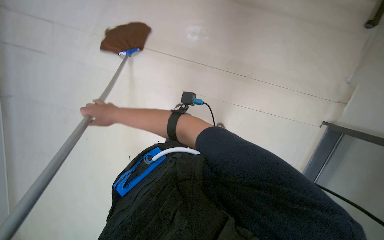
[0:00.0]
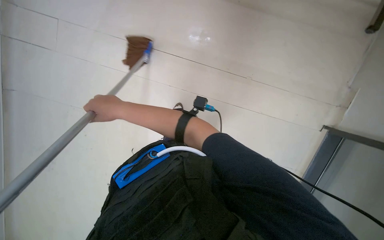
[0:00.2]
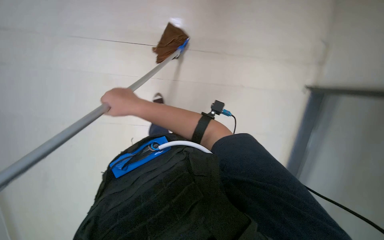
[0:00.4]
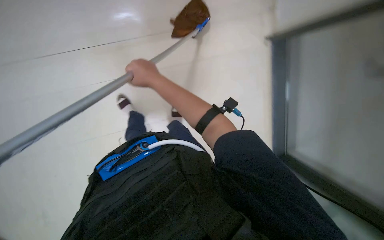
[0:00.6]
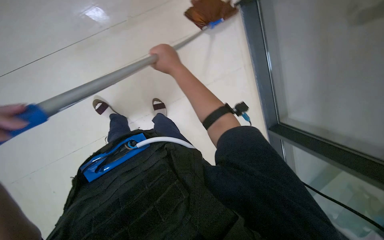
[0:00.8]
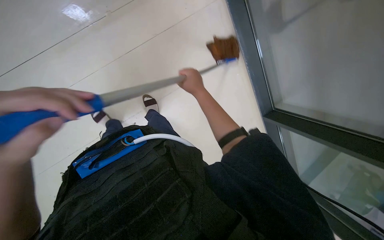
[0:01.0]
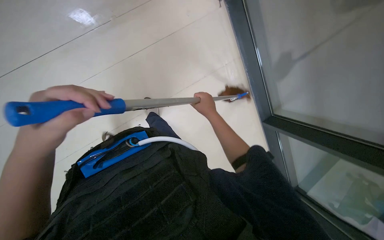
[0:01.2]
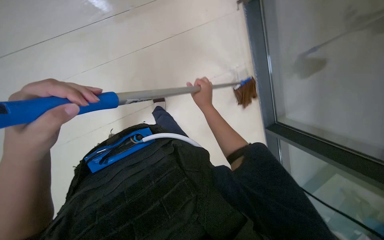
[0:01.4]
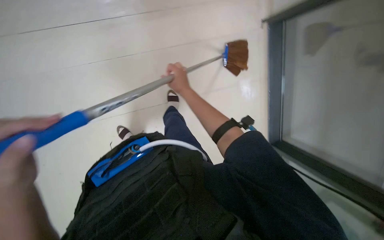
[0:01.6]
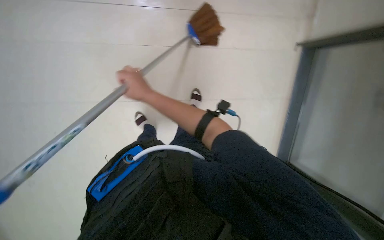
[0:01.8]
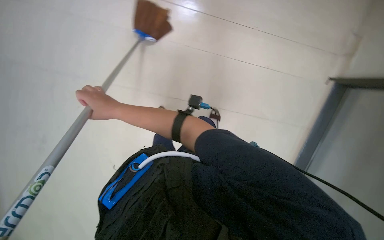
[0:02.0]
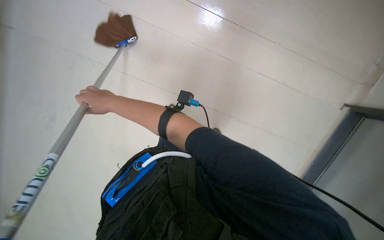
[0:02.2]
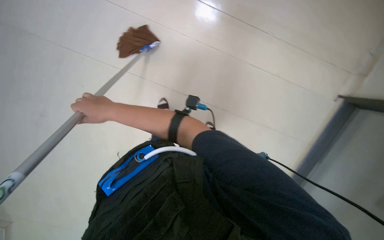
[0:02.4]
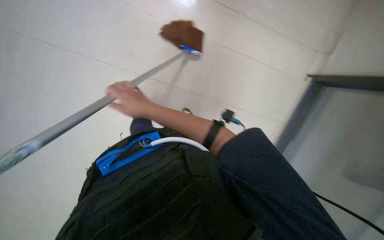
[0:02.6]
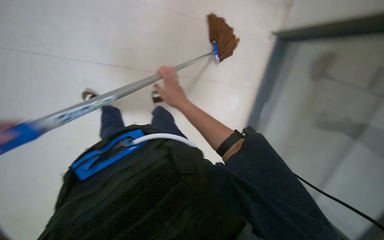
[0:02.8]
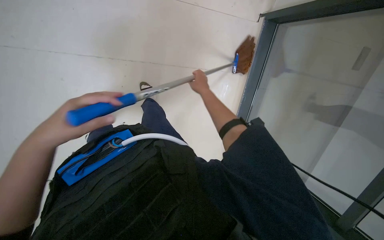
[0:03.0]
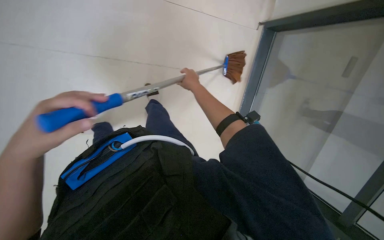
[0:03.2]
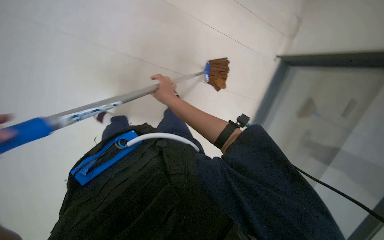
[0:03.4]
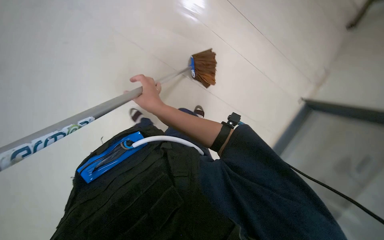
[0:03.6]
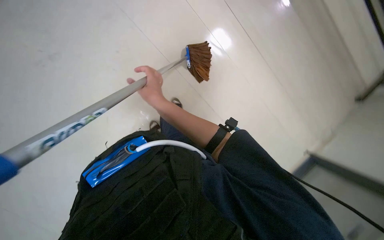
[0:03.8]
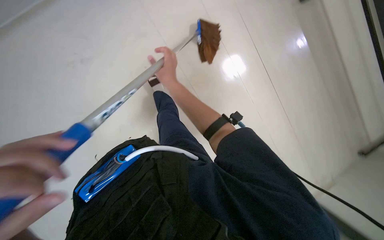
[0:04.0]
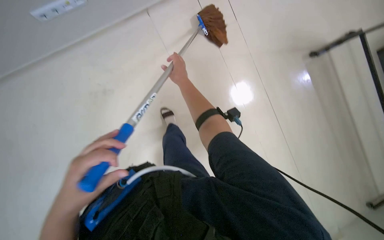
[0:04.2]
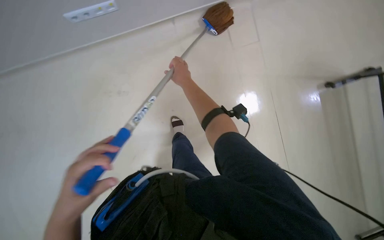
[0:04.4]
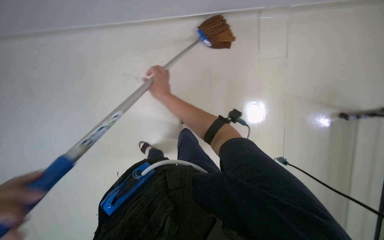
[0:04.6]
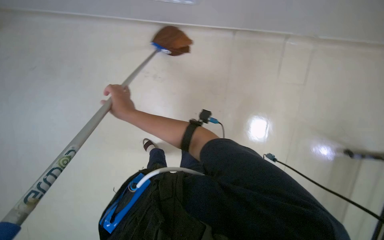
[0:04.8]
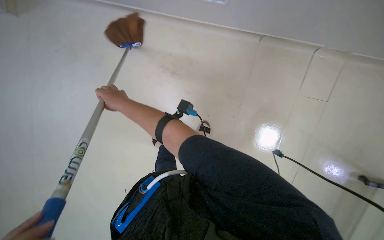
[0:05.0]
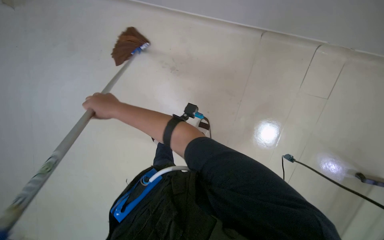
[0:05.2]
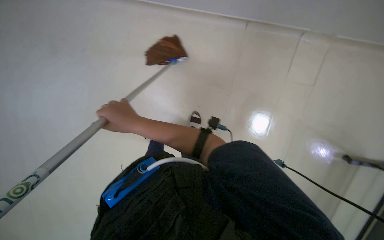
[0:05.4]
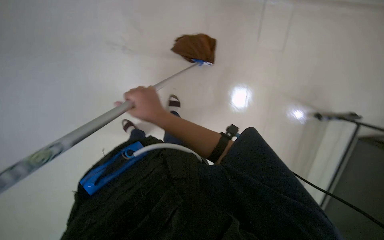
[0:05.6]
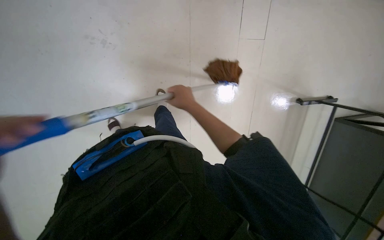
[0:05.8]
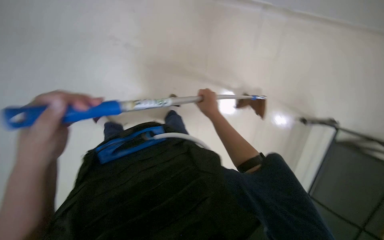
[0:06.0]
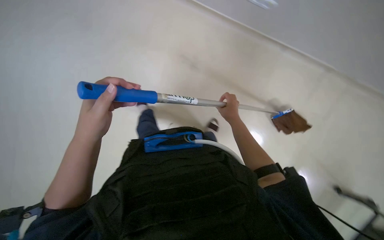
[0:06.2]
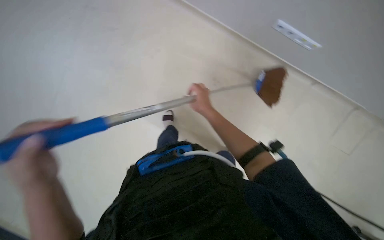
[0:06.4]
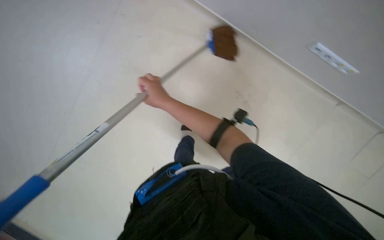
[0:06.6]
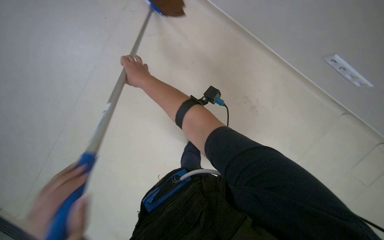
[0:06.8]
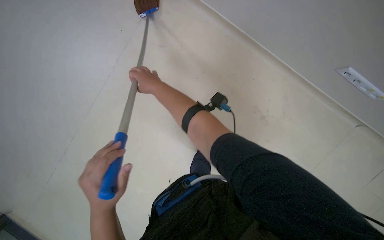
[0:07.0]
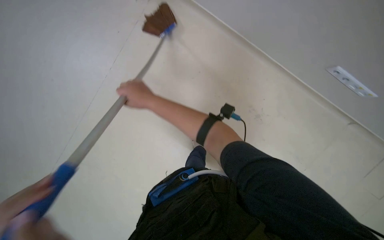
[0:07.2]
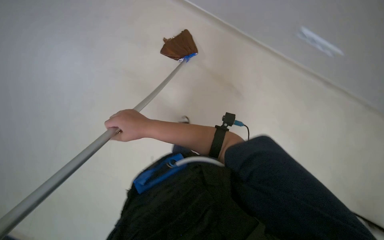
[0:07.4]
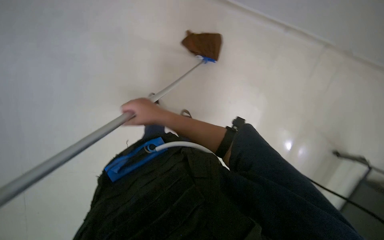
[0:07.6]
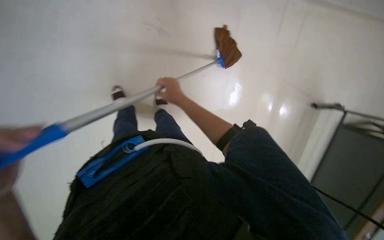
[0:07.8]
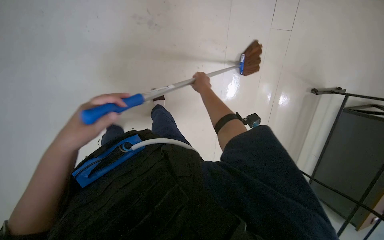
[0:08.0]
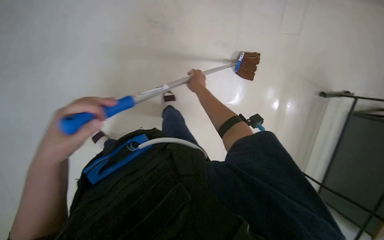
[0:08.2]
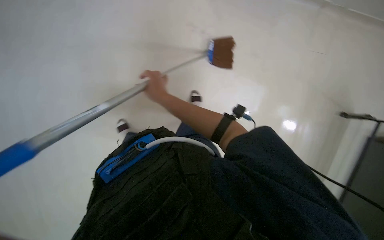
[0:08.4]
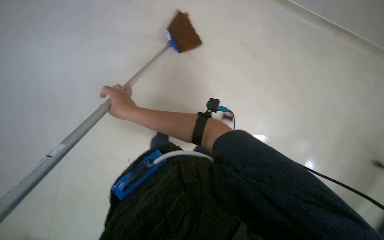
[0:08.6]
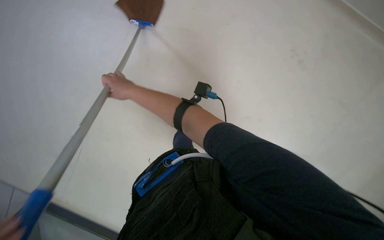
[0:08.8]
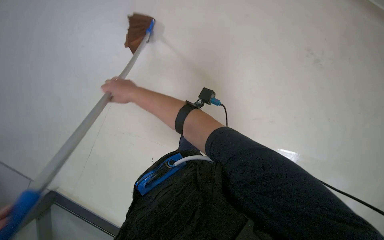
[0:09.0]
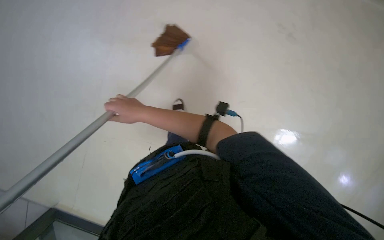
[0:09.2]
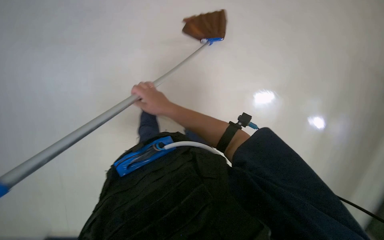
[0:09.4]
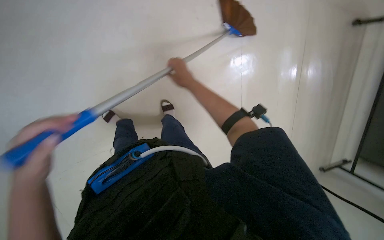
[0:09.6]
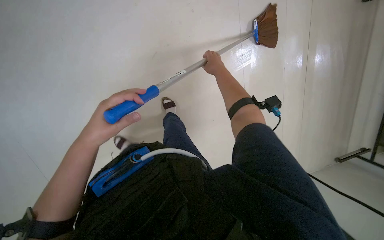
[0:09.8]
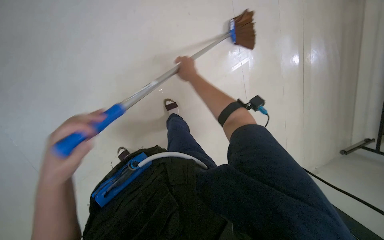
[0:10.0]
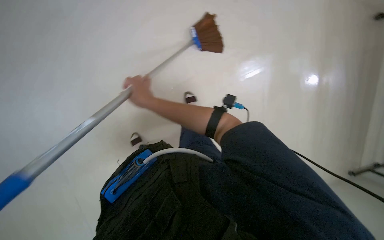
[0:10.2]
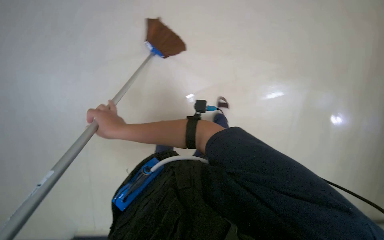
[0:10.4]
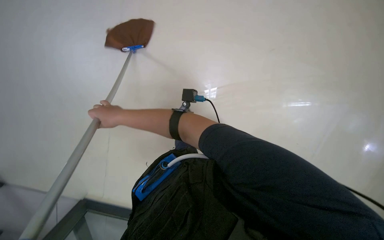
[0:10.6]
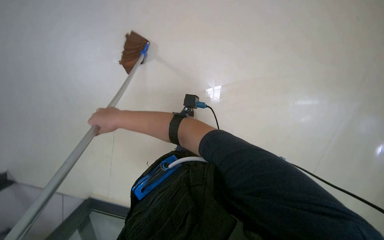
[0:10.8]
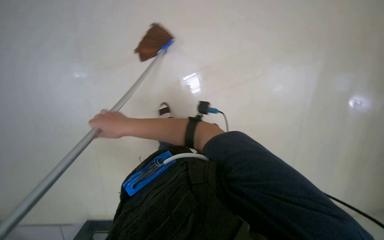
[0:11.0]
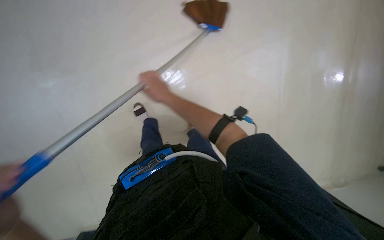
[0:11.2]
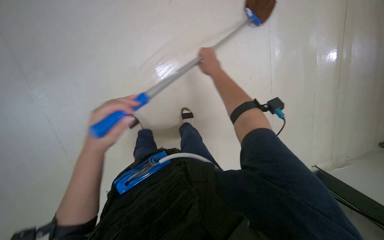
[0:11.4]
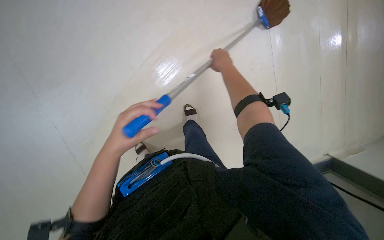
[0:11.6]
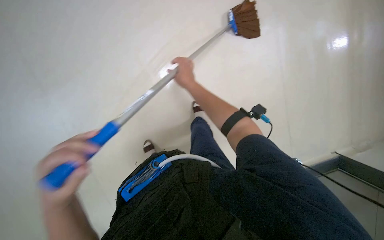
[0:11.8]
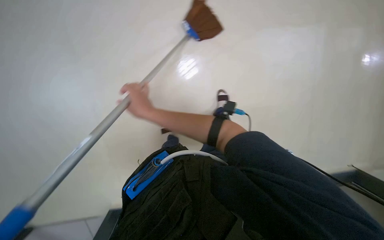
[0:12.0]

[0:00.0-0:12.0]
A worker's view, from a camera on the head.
Job: mopping floor.
The whole recording: Mopping office floor. The worker mops the office floor with a long-handled mop.
0:00.0 to 0:01.6: The right hand travels to the right by about 20 cm.
0:01.6 to 0:03.0: The right hand reaches some 20 cm to the left, then returns.
0:03.0 to 0:04.4: The right hand goes roughly 20 cm to the left and nearer to the camera.
0:04.4 to 0:06.0: The right hand moves down the picture, about 15 cm, and reaches approximately 10 cm to the left, then returns.
0:06.0 to 0:07.6: The right hand heads to the left and nearer to the camera, covering some 20 cm.
0:07.6 to 0:09.0: The right hand is displaced up the picture and to the left by approximately 15 cm.

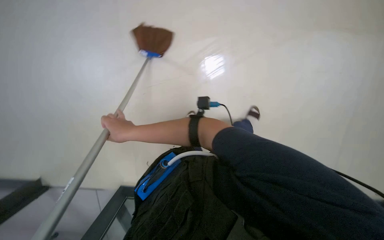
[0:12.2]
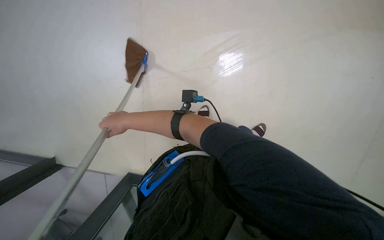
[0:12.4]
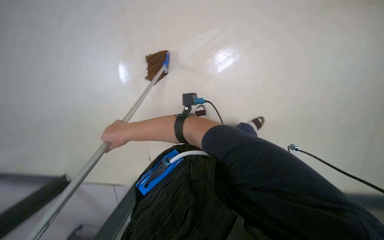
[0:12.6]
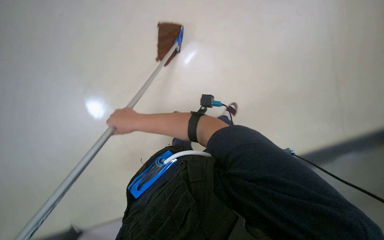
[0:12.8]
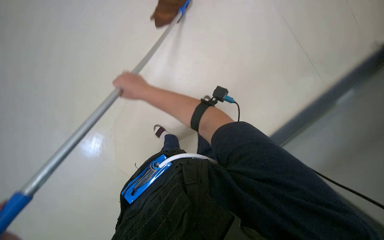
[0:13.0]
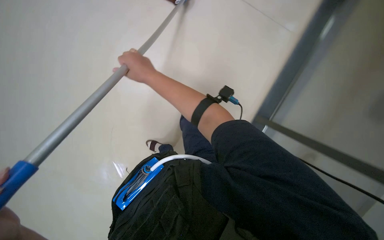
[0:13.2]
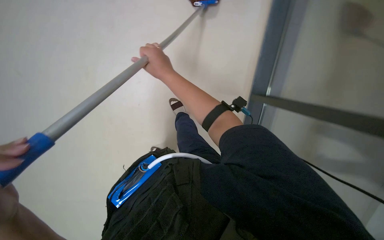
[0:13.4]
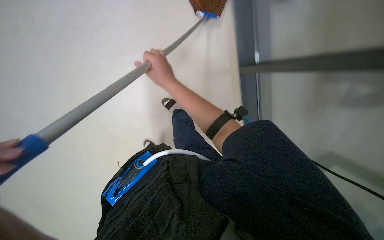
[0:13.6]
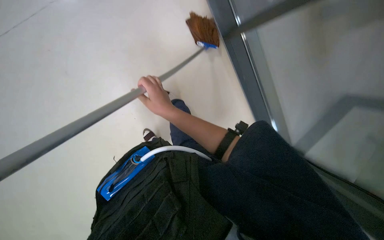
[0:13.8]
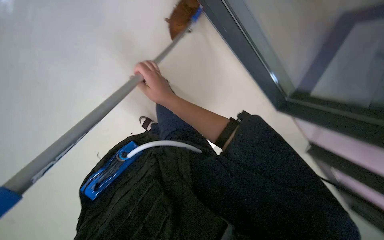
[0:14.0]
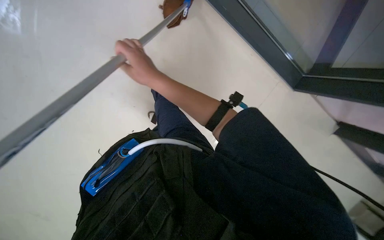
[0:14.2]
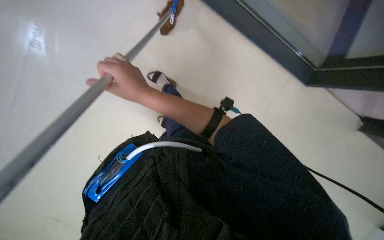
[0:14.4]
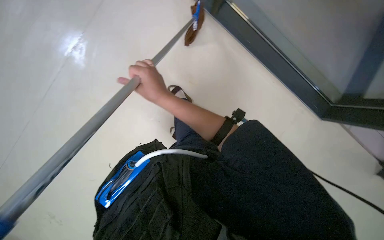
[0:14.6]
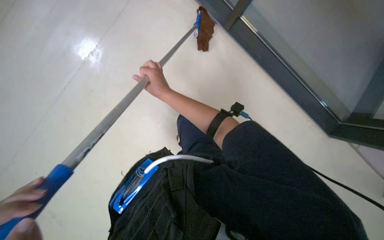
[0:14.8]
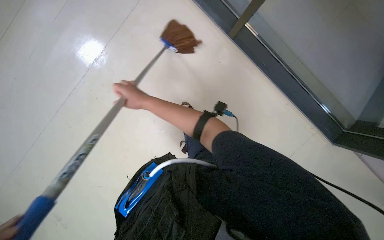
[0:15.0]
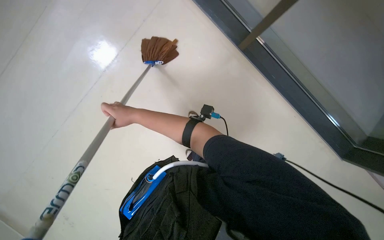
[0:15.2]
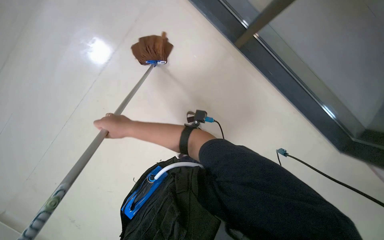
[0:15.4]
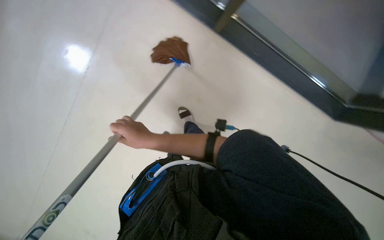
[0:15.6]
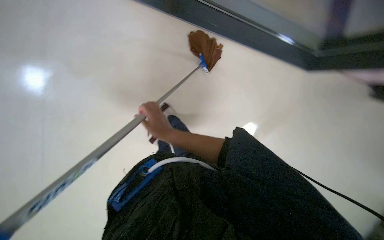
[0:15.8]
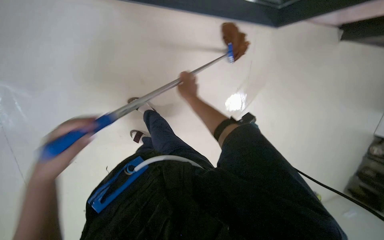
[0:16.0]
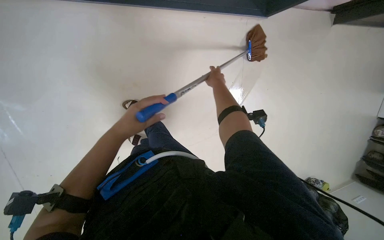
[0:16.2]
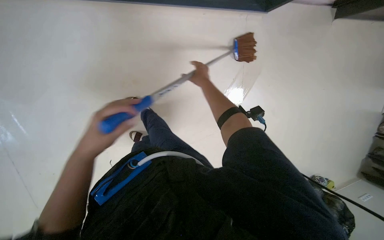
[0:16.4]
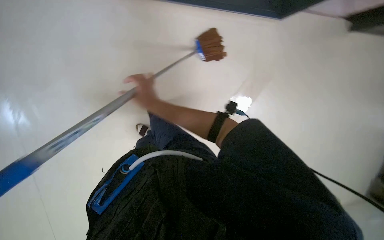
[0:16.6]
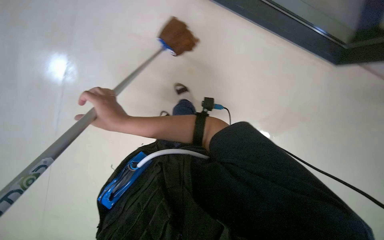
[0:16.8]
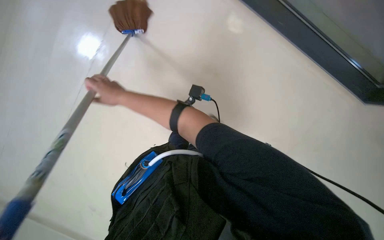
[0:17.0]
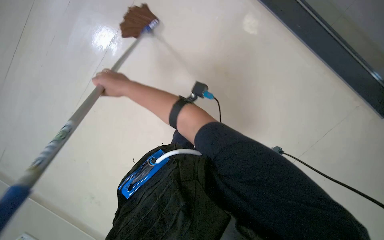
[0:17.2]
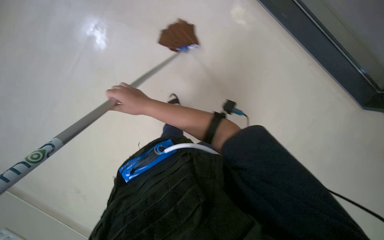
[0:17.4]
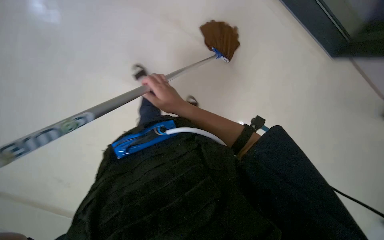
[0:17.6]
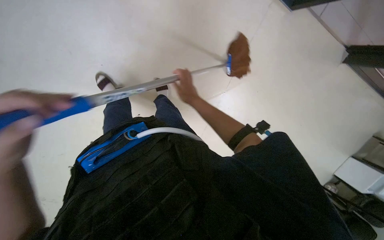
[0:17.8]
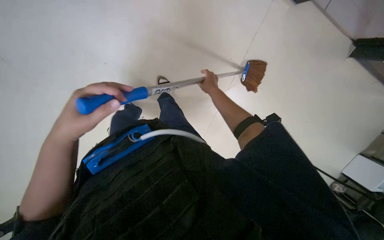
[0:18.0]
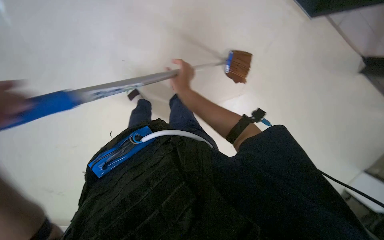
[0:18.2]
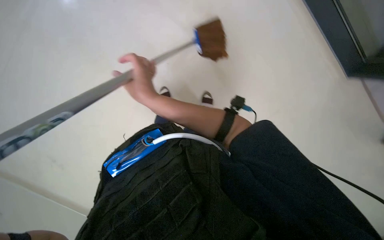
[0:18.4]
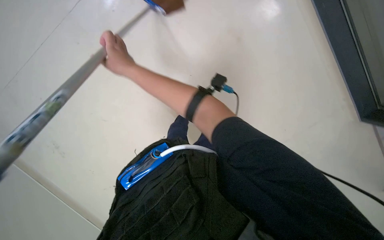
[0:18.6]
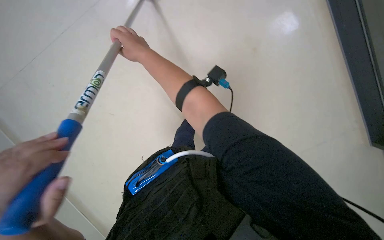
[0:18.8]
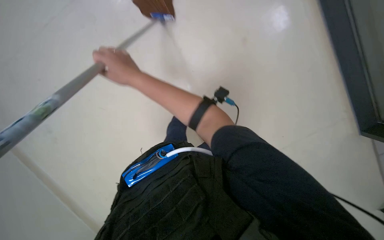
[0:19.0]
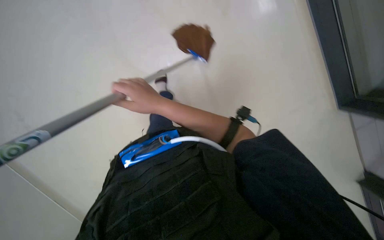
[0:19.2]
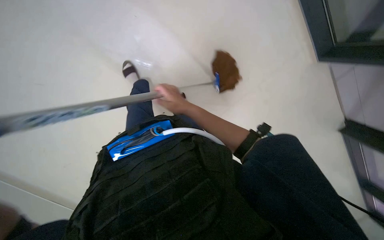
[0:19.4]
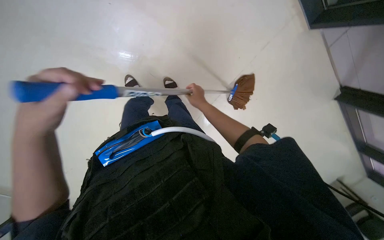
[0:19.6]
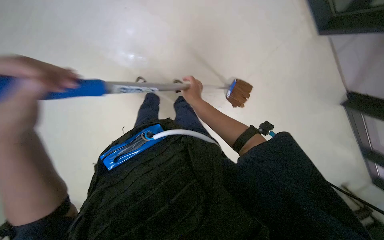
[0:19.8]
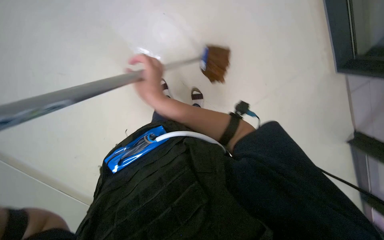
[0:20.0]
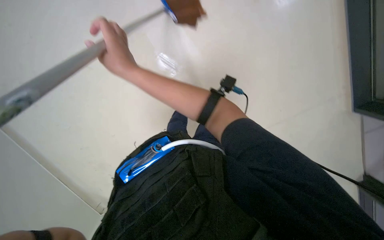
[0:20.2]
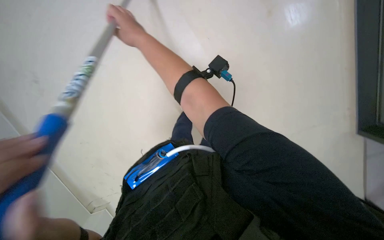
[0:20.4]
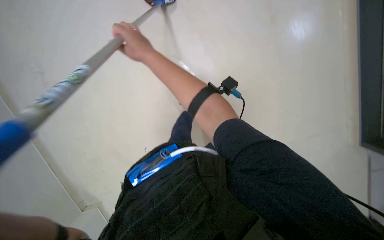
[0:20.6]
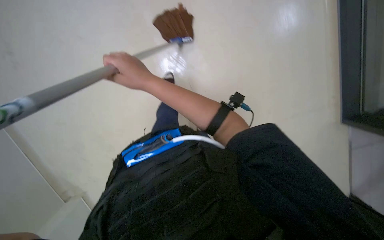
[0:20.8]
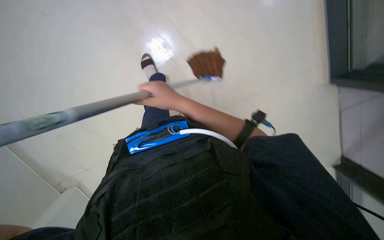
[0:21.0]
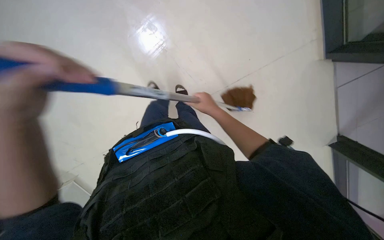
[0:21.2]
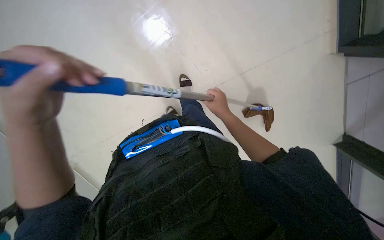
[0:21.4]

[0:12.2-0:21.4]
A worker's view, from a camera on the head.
Job: mopping floor.
The whole recording: Mopping office floor. The worker mops the office floor with a long-handled mop.
0:13.8 to 0:15.2: The right hand heads to the left, covering roughly 10 cm, and reaches some 10 cm nearer to the camera, then returns.
0:16.8 to 0:18.4: The right hand reaches some 30 cm to the right, then returns.
0:18.4 to 0:19.8: The right hand travels to the right by some 20 cm.
